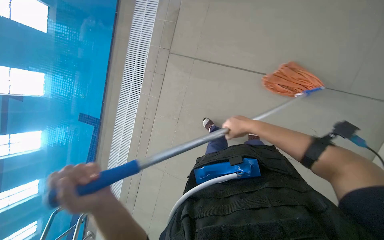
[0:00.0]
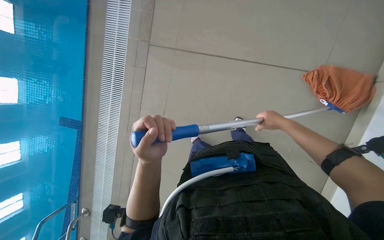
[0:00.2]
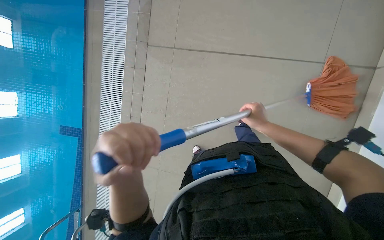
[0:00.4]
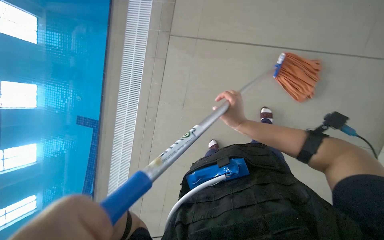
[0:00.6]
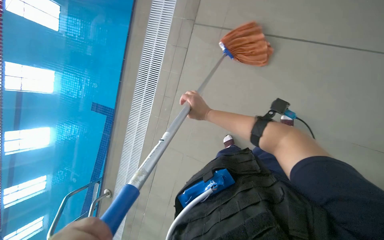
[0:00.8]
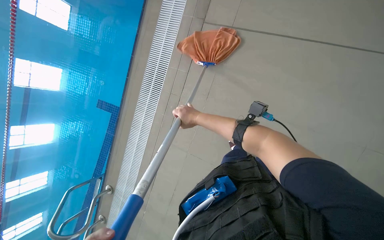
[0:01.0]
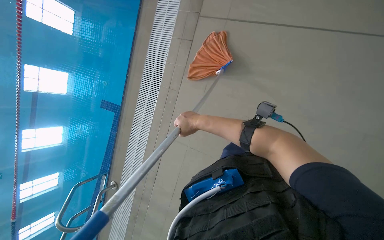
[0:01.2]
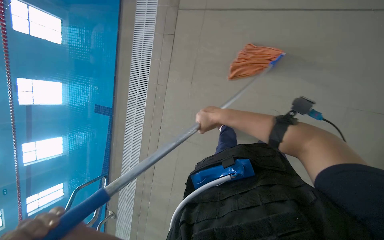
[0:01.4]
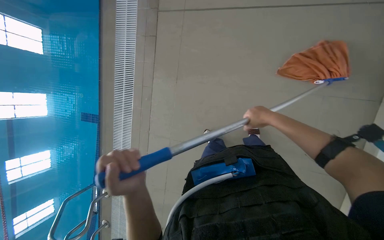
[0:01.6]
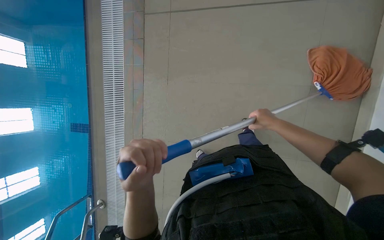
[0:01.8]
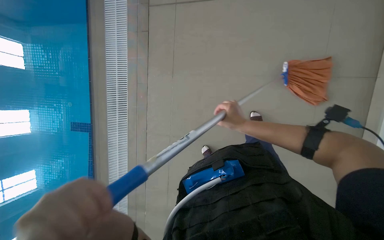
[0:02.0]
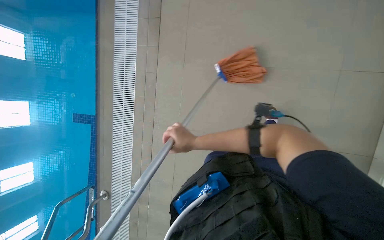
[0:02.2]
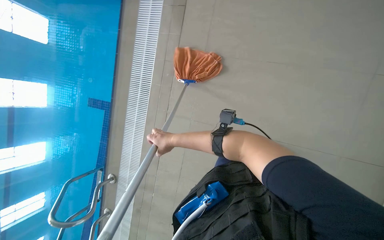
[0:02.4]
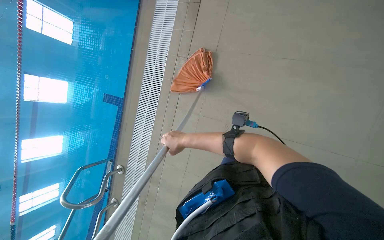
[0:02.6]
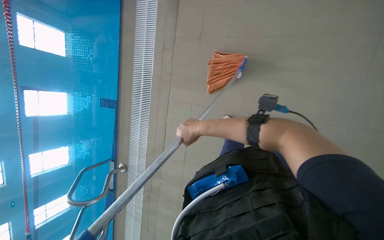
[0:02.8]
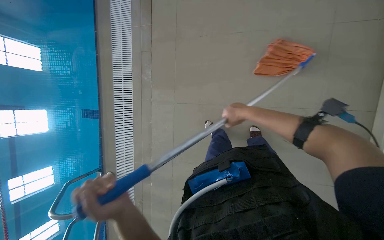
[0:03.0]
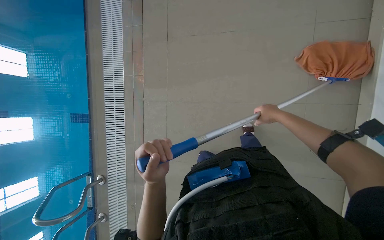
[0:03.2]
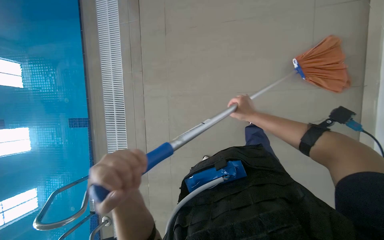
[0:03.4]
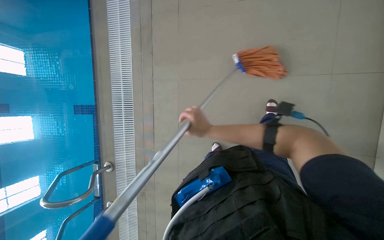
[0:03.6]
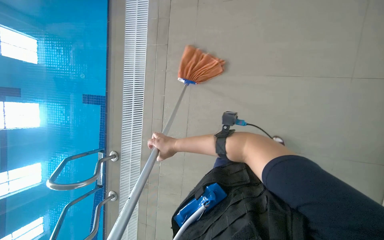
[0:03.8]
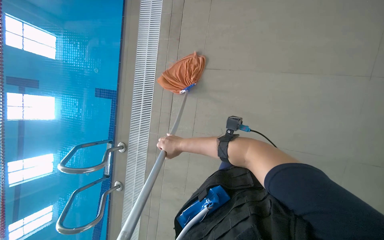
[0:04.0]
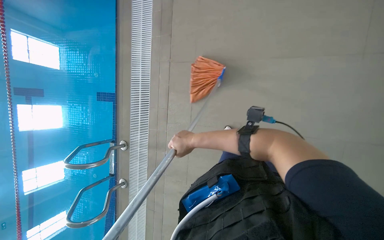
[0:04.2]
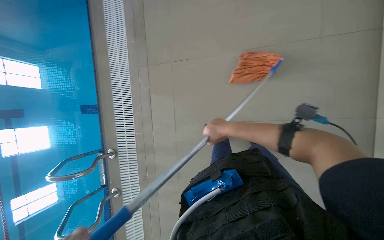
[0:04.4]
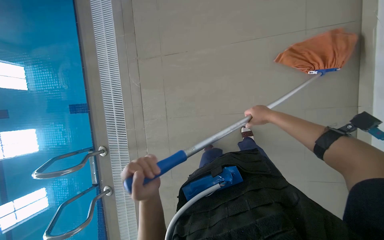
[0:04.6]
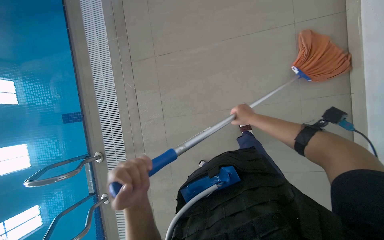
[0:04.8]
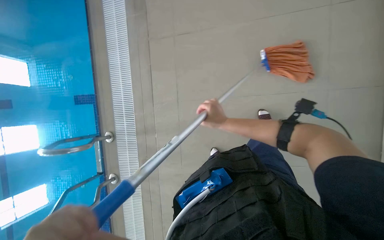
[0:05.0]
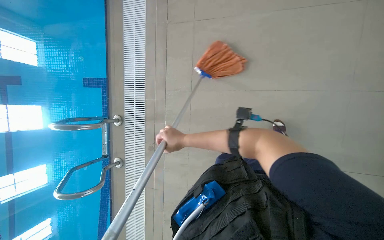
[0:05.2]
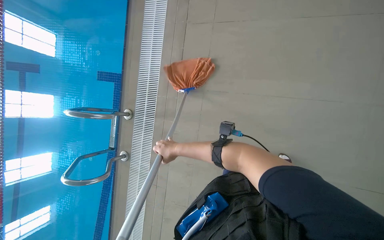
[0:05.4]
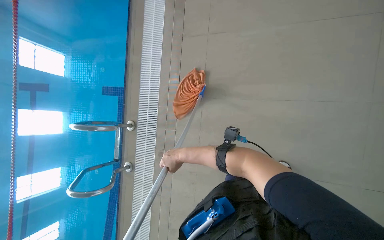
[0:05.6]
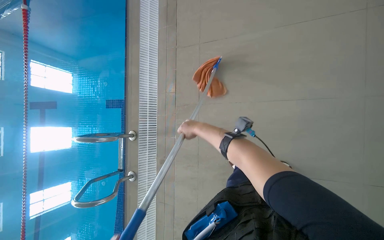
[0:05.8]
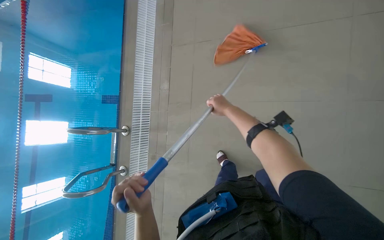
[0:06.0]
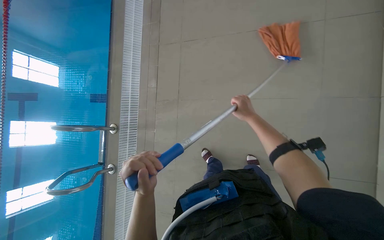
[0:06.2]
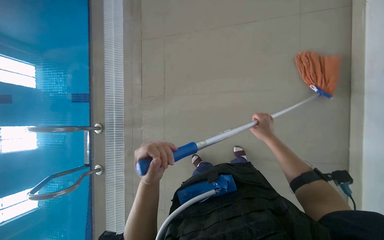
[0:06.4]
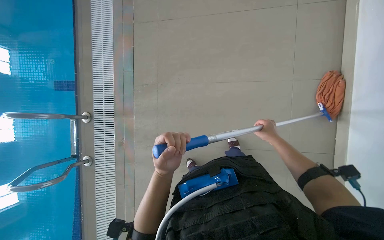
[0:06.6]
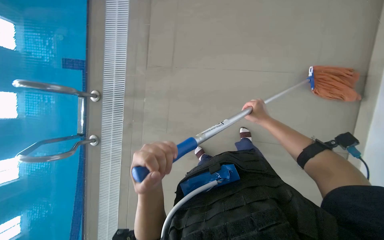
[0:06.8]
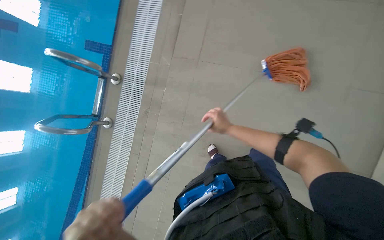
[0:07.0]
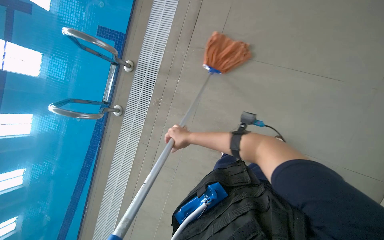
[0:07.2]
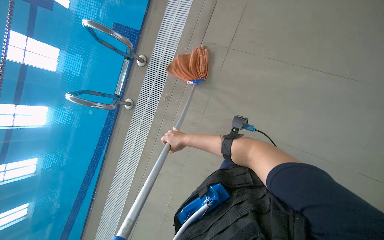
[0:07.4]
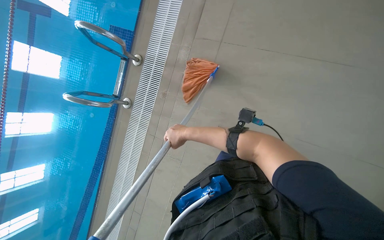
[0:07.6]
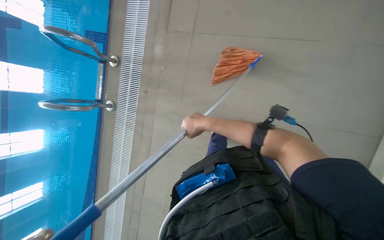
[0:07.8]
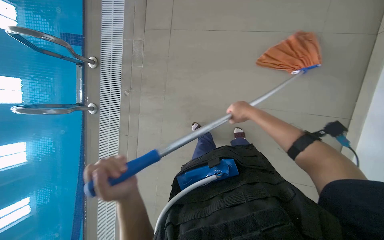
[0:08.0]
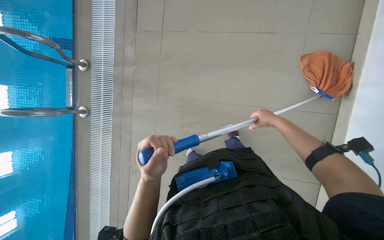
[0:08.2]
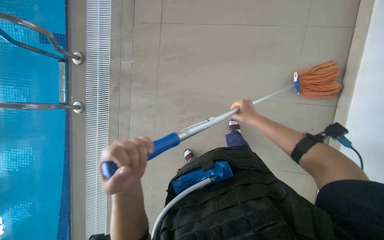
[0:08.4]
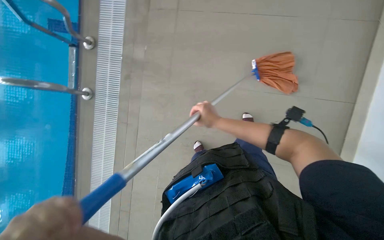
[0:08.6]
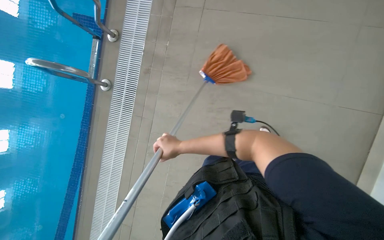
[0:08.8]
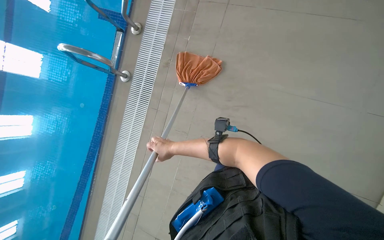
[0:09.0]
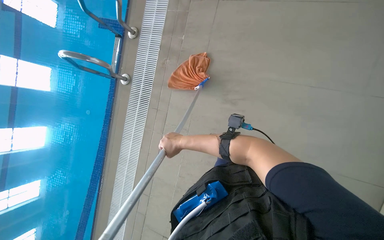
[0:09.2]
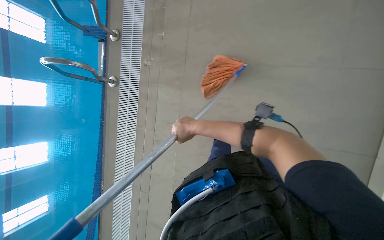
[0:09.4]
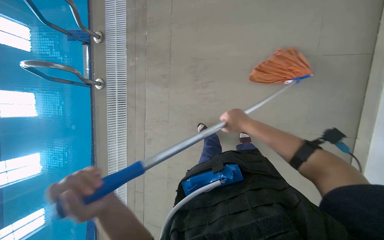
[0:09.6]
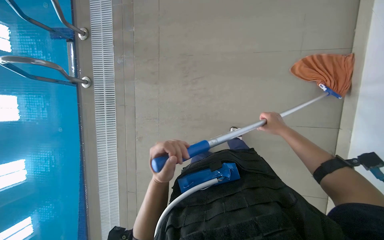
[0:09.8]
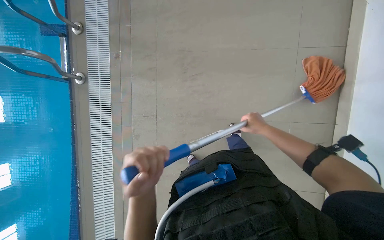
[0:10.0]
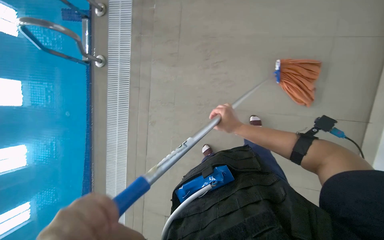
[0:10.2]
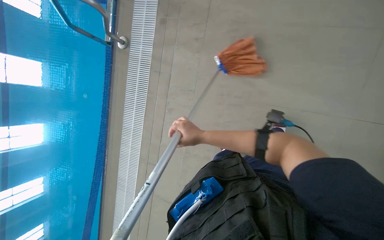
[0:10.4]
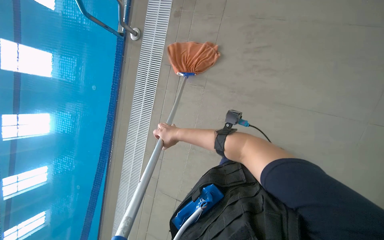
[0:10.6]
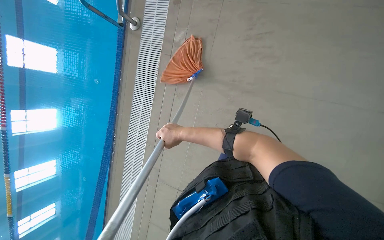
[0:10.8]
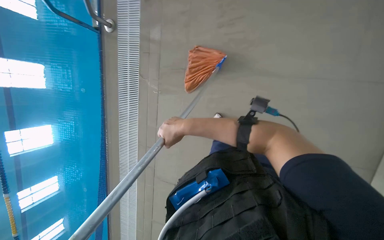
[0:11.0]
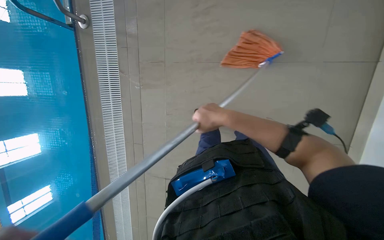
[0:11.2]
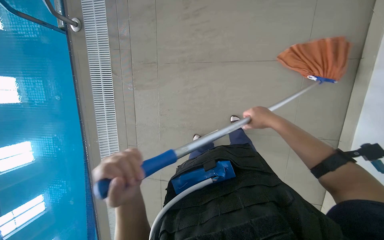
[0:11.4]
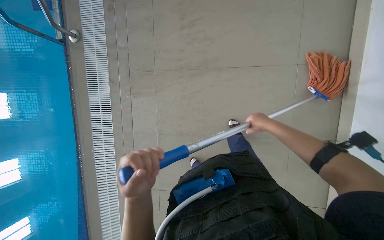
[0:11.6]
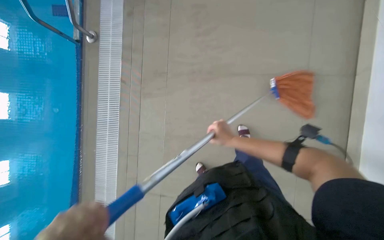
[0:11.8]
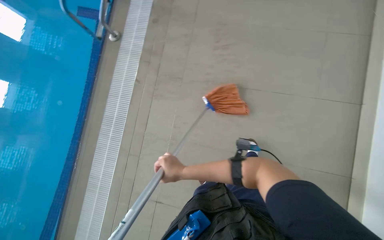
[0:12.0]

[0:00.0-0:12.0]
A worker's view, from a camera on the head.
Job: mopping floor.
The whole recording: Mopping pool deck. The worker dips and wrings a mop, then mops the tiled floor around the swimming pool, and wrings the mop again.
0:00.0 to 0:01.6: The right hand moves left and right over approximately 30 cm, changing direction 2 times.
0:01.6 to 0:03.0: The right hand goes to the left and returns, approximately 35 cm each way.
0:03.0 to 0:04.4: The wearer moves about 50 cm.
0:04.4 to 0:06.0: The right hand swings left and right, some 35 cm each way, with 2 reversals.
0:06.0 to 0:07.6: The right hand moves down the picture and to the left, approximately 50 cm.
0:07.6 to 0:09.0: The right hand shifts approximately 40 cm down the picture, and moves about 60 cm to the right and comes back.
0:09.0 to 0:10.4: The right hand goes to the right and returns, about 60 cm each way.
0:10.4 to 0:12.0: The right hand swings left and right, roughly 30 cm each way, with 2 reversals.

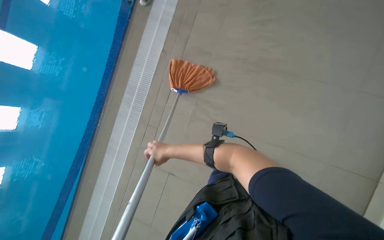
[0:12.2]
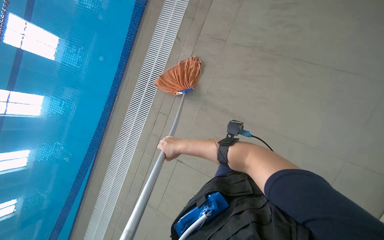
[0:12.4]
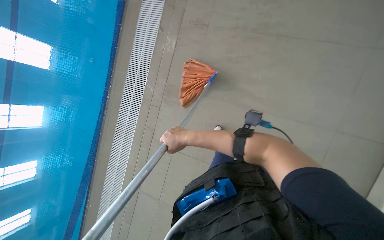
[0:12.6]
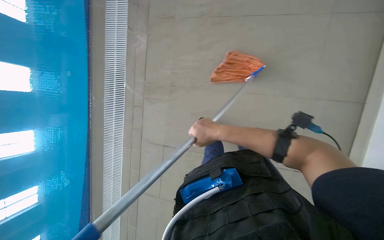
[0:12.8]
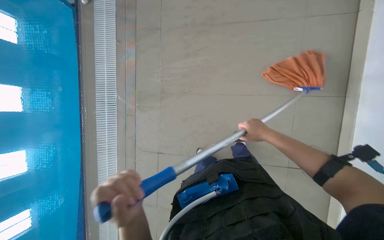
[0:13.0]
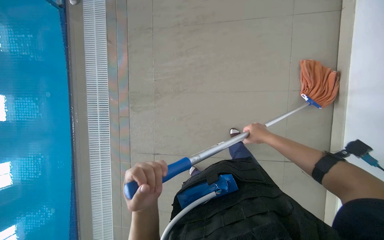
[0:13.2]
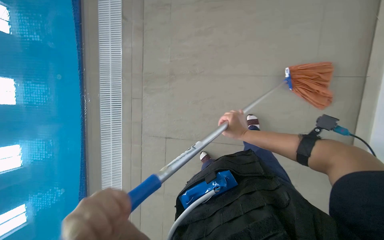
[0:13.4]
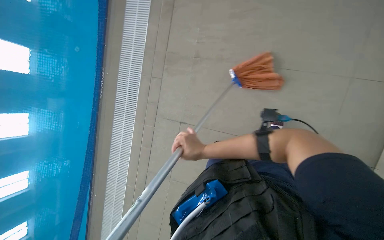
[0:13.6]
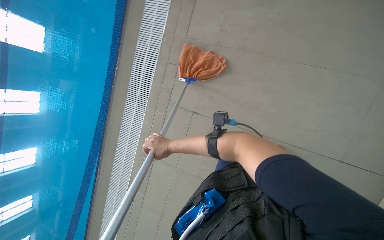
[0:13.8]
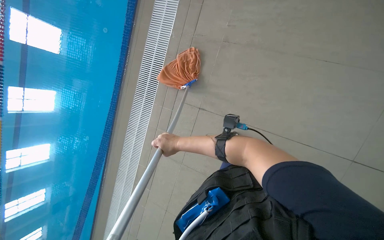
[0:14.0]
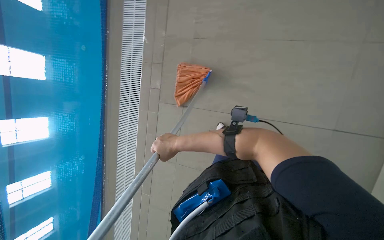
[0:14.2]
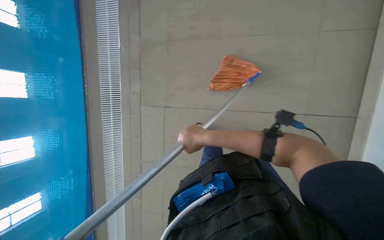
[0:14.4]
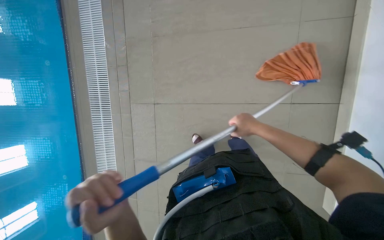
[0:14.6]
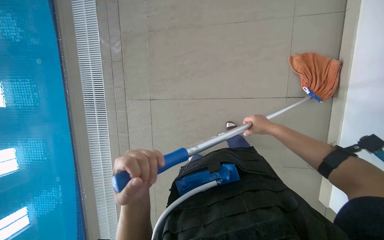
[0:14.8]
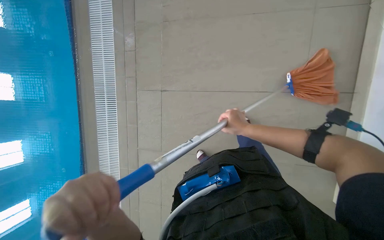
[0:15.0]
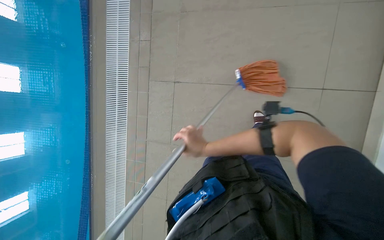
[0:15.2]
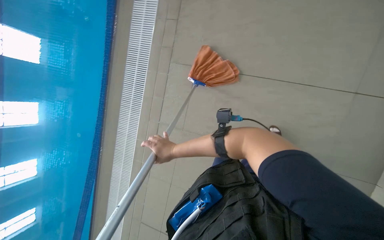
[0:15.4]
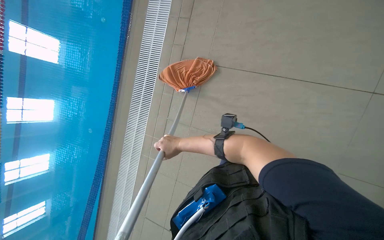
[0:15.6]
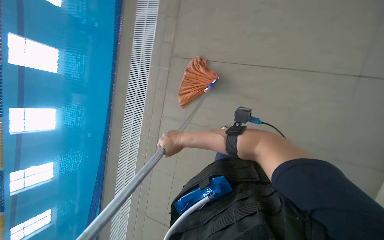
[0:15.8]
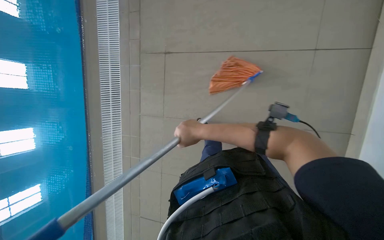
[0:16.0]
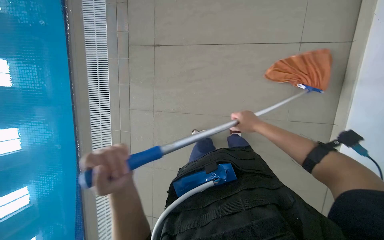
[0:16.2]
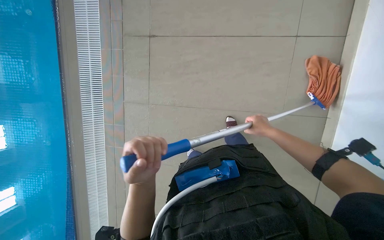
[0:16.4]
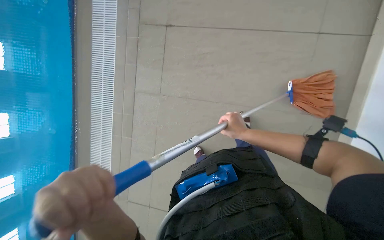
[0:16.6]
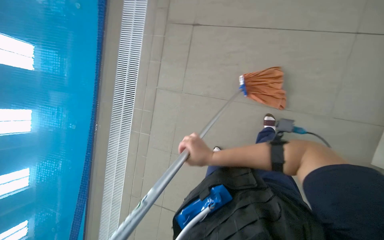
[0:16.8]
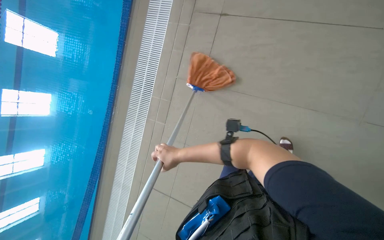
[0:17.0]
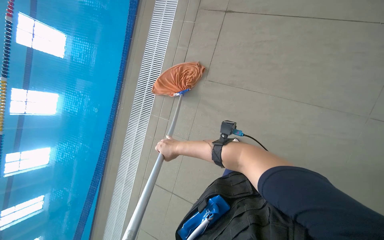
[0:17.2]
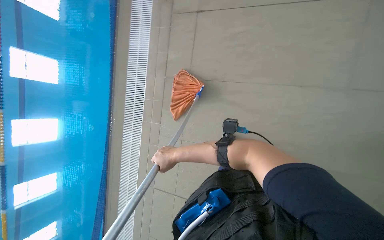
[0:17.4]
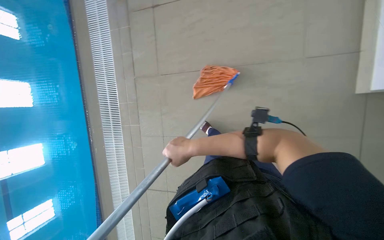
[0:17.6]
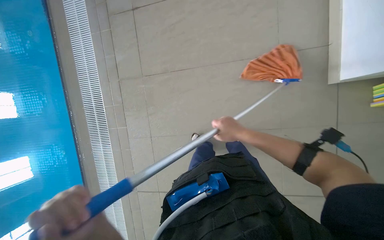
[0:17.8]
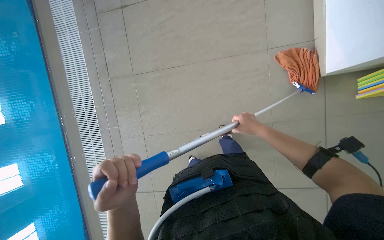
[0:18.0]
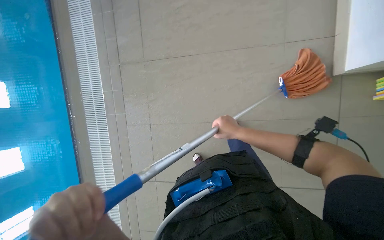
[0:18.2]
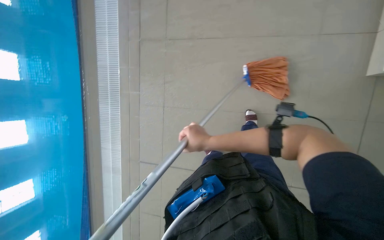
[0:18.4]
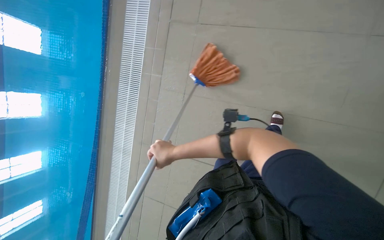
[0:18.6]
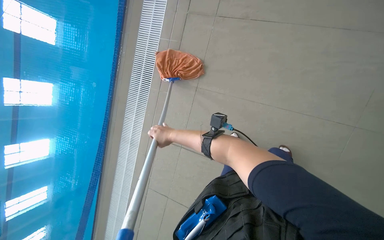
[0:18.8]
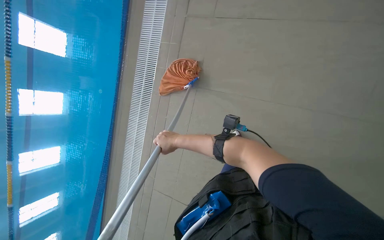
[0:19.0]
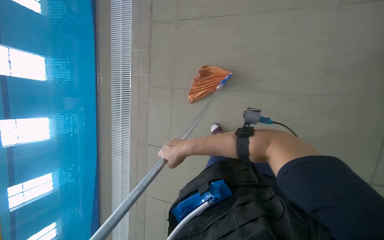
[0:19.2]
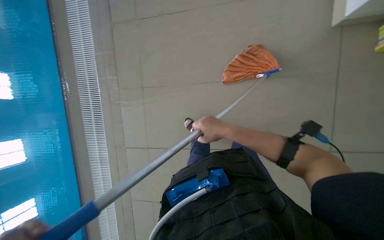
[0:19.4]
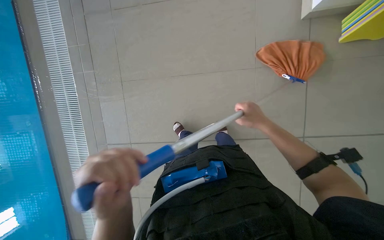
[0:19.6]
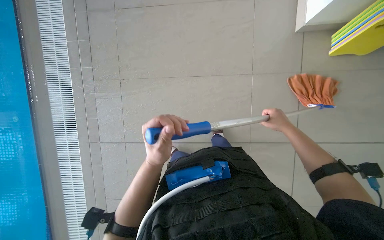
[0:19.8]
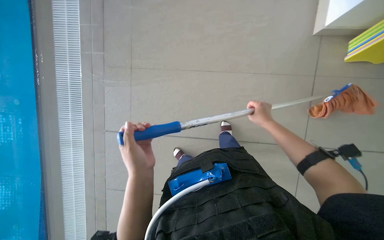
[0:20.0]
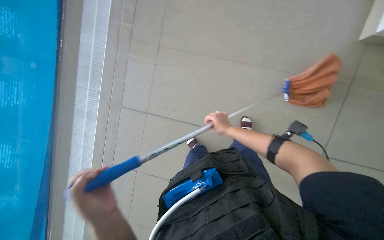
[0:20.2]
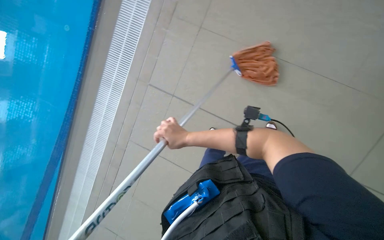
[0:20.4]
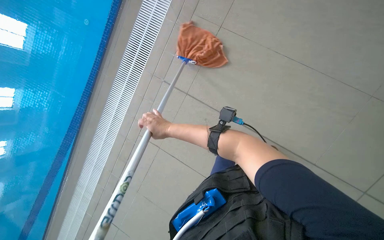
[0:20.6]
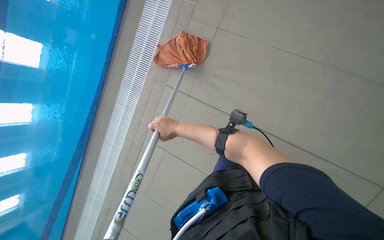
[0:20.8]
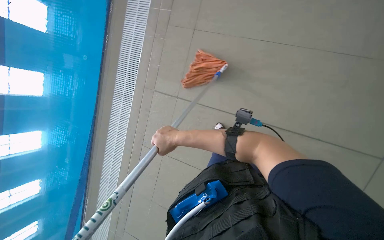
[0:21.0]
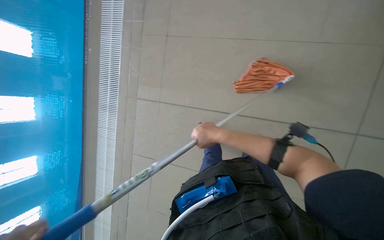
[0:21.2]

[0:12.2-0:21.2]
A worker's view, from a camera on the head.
Job: mopping floor.
The whole recording: Mopping pool deck. The worker dips and wrings a mop, then mops the tiled floor around the swimming pool, and wrings the mop again.
0:12.2 to 0:13.8: The wearer moves roughly 40 cm.
0:13.8 to 0:15.2: The right hand goes to the right and returns, some 30 cm each way.
0:16.6 to 0:18.2: The right hand goes to the left and returns, approximately 25 cm each way.
0:18.2 to 0:19.8: The right hand moves to the right, about 20 cm.
0:19.8 to 0:21.2: The right hand travels to the left by roughly 15 cm.
